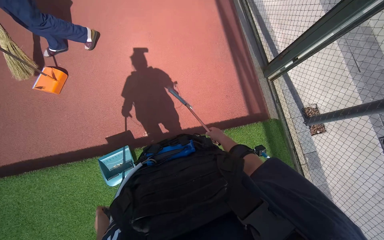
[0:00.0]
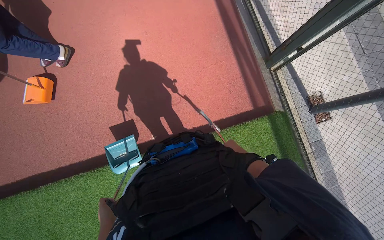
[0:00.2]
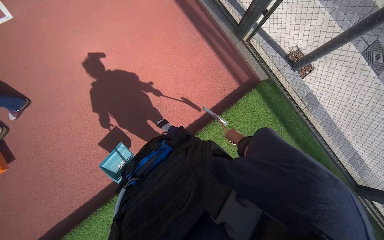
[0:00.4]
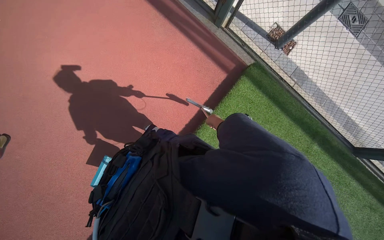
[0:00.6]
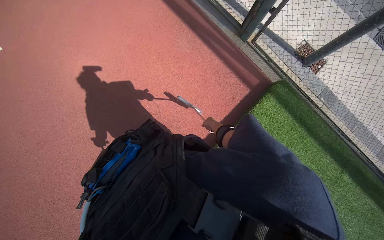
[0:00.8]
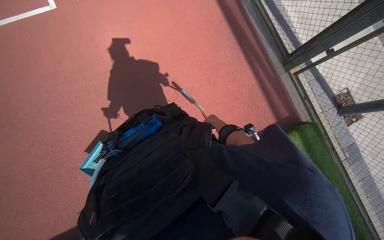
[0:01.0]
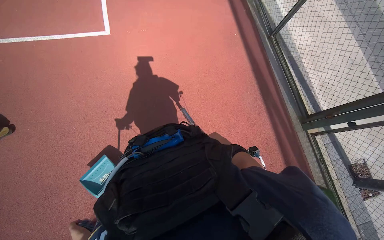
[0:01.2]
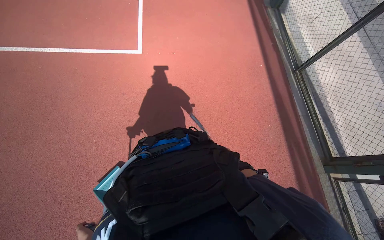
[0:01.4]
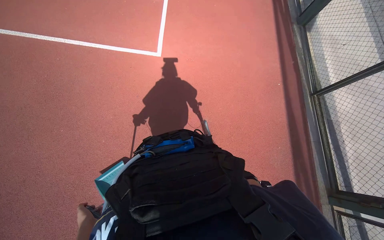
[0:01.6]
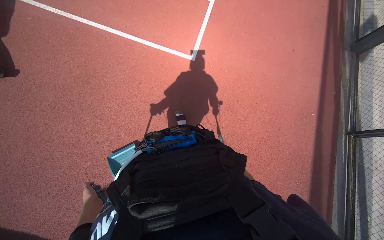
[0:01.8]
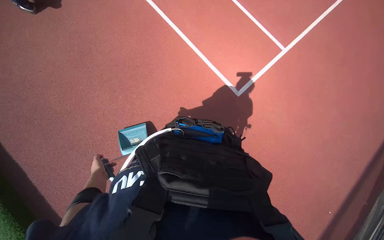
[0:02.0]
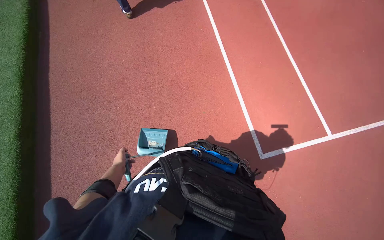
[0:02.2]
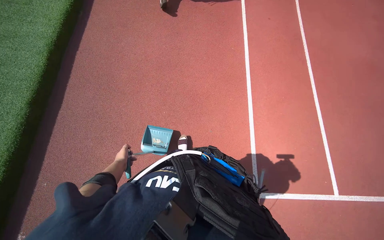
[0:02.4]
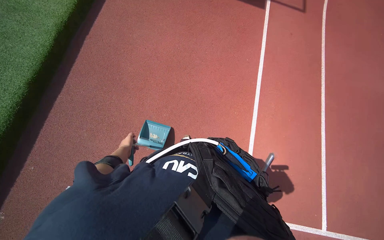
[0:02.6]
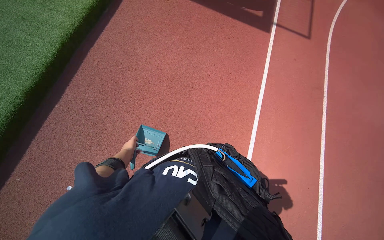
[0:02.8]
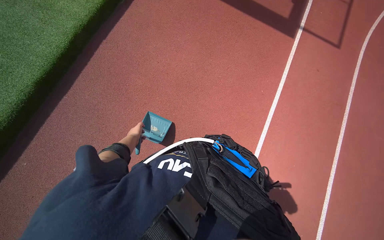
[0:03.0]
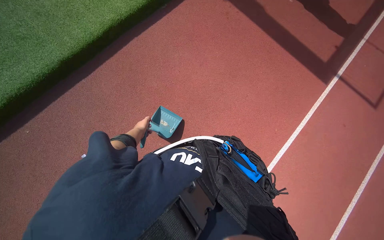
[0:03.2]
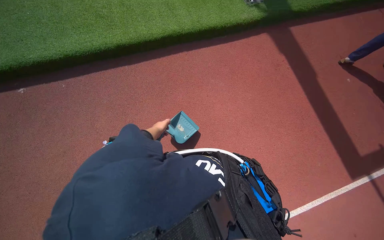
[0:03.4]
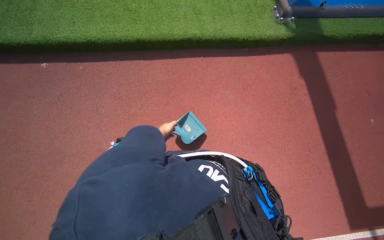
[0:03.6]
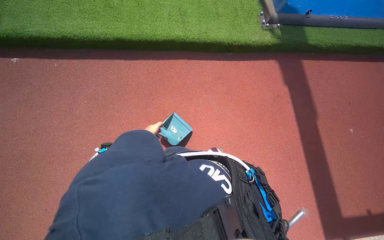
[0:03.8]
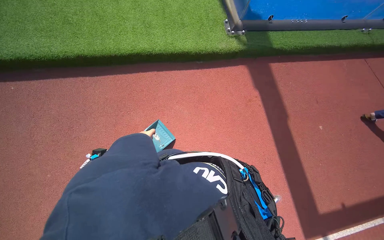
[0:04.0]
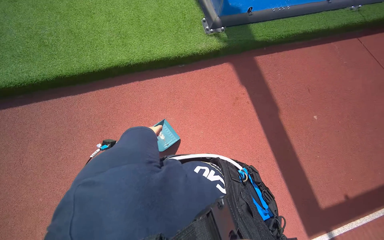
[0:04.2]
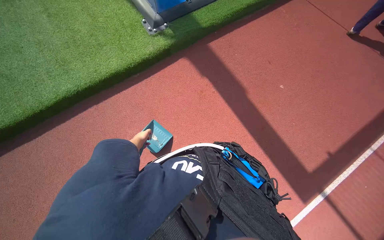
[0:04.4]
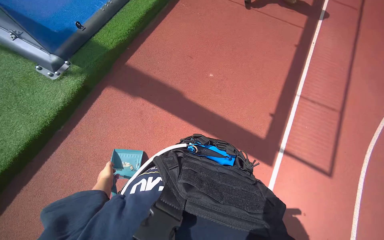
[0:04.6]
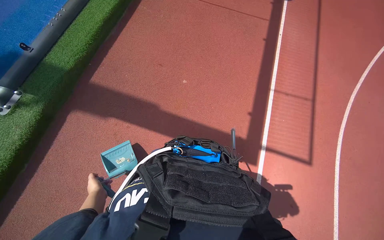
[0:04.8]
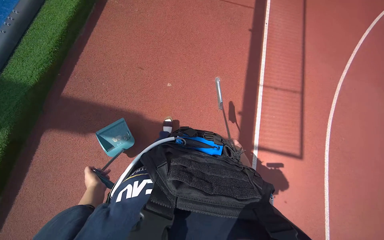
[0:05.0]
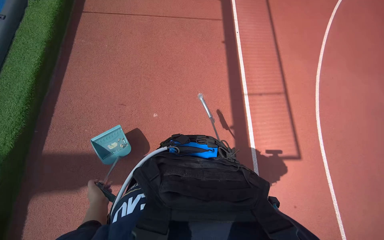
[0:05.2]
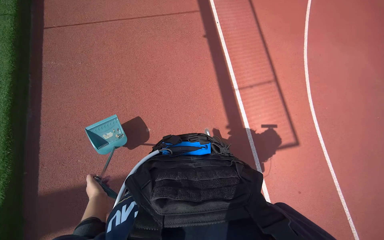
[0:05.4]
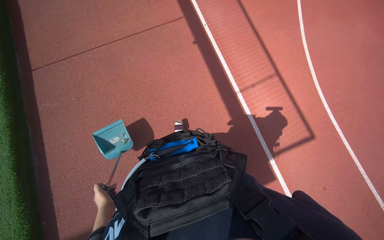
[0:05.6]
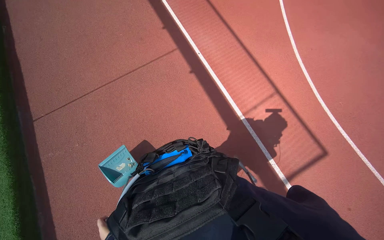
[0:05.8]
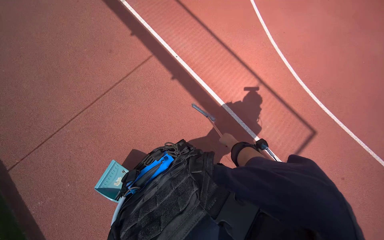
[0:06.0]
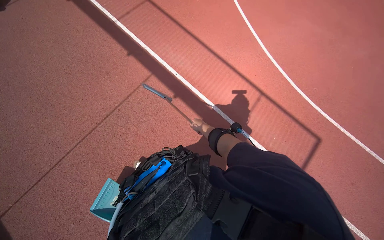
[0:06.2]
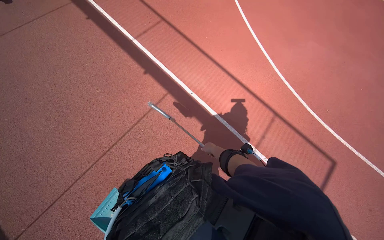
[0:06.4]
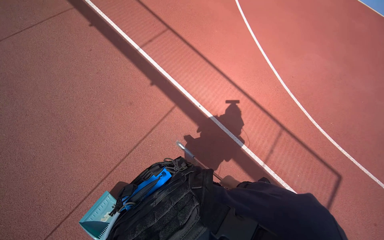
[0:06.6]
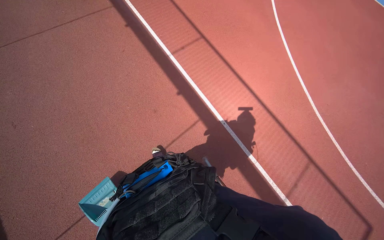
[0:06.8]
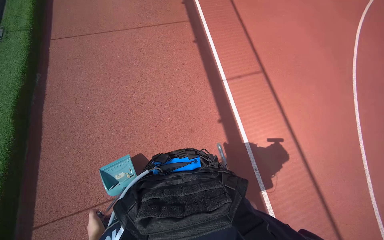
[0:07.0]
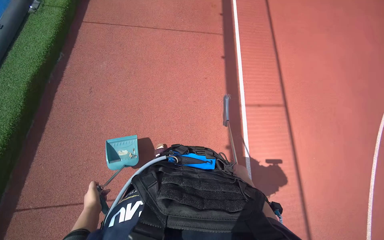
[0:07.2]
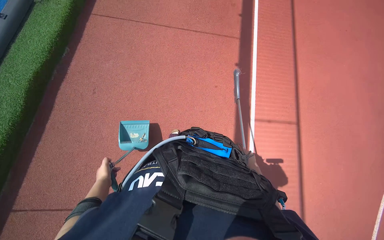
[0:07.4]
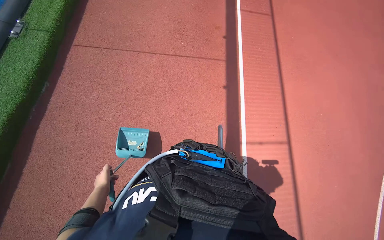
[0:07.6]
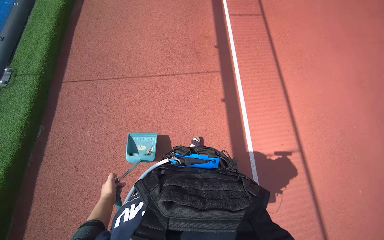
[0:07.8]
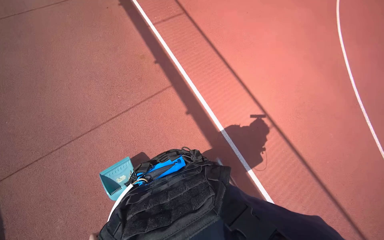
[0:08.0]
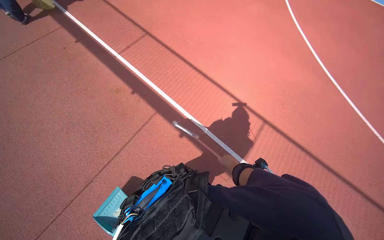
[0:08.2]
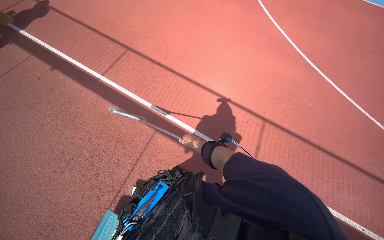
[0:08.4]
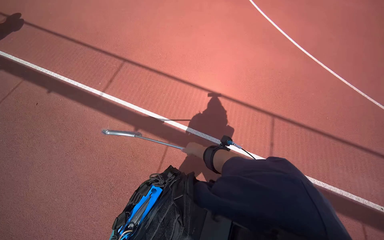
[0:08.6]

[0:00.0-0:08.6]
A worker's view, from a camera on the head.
Job: sweeping floor.
The whole recording: Sweeping and collecting debris from court. The worker sweeps and collects debris from the court using a broom and dustpan.
0:01.4 to 0:02.8: The head turns to the left by some 60 degrees. The camera pitches upward, by about 20 degrees.
0:02.8 to 0:04.4: The camera is carried some 1 m.
0:04.4 to 0:05.8: The head turns to the right by roughly 55 degrees. The view tips upward by about 15 degrees.
0:07.2 to 0:08.6: The camera pitches upward, by some 15 degrees. The scene rotates counterclockwise by roughly 30 degrees.

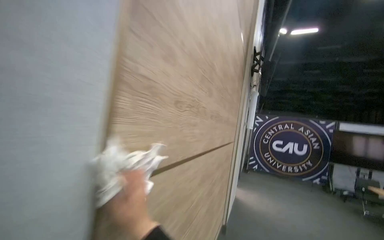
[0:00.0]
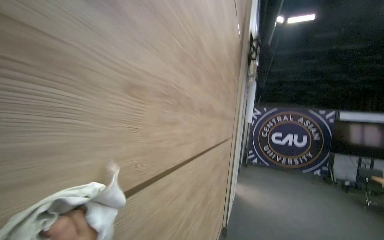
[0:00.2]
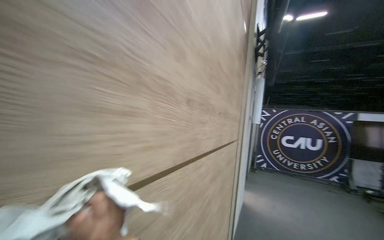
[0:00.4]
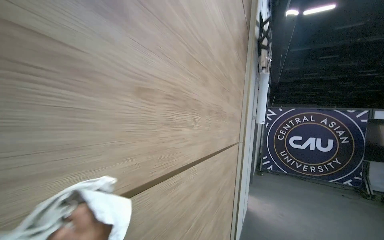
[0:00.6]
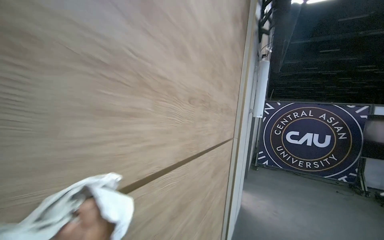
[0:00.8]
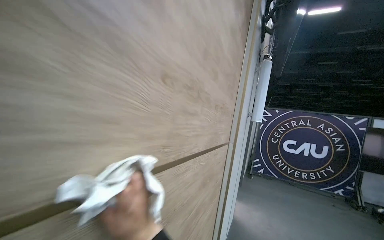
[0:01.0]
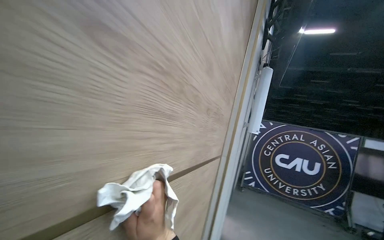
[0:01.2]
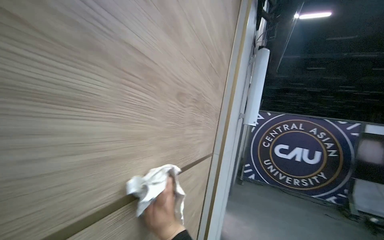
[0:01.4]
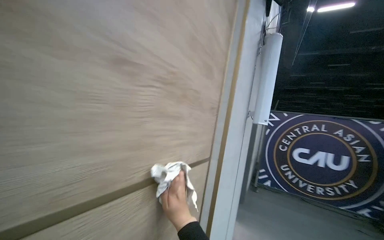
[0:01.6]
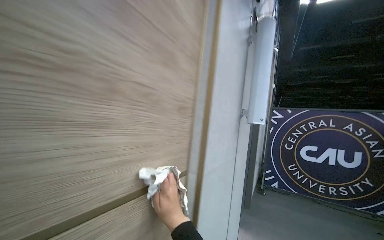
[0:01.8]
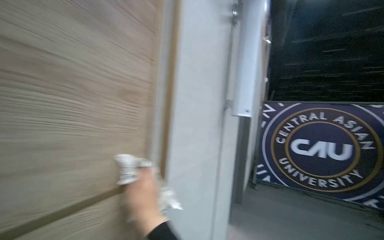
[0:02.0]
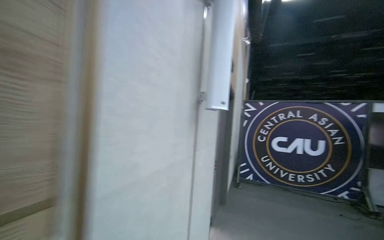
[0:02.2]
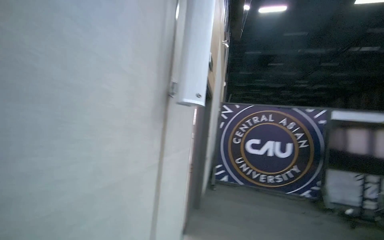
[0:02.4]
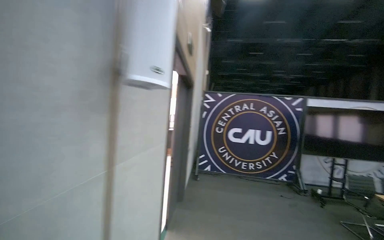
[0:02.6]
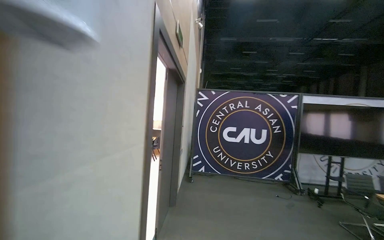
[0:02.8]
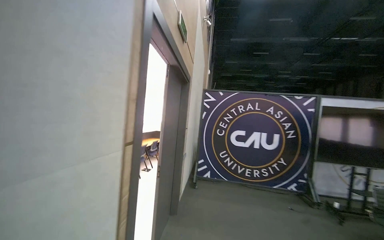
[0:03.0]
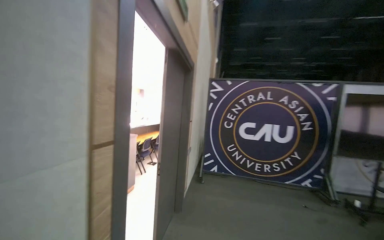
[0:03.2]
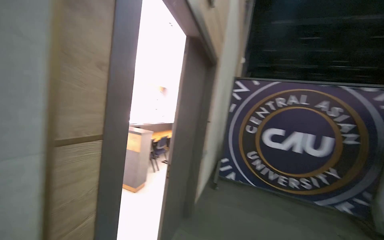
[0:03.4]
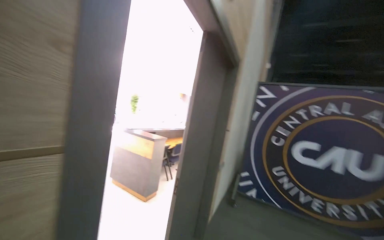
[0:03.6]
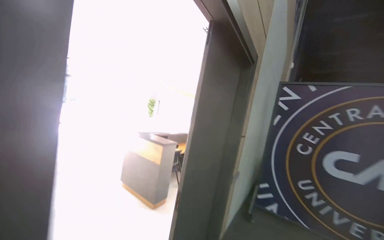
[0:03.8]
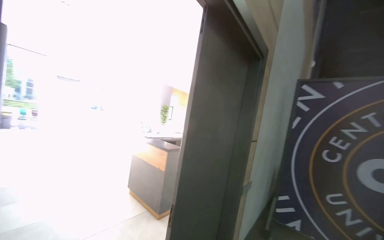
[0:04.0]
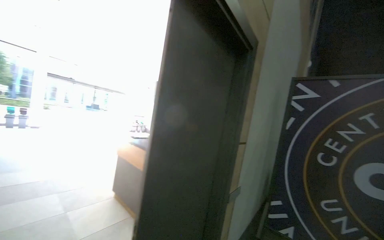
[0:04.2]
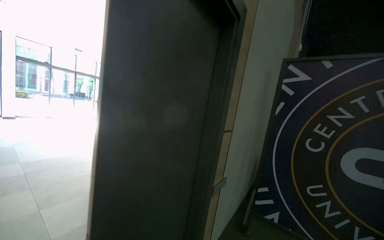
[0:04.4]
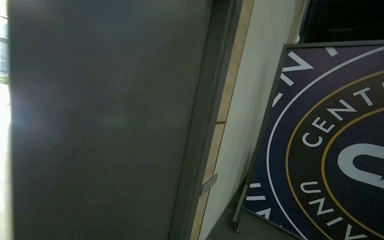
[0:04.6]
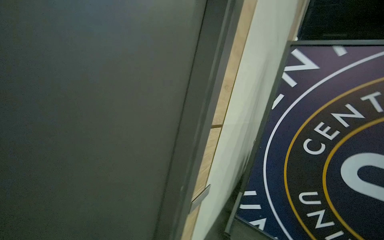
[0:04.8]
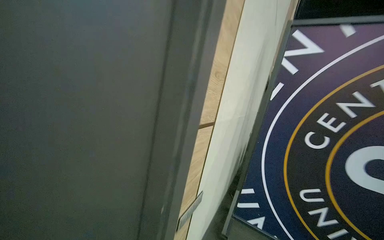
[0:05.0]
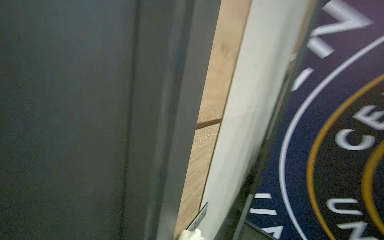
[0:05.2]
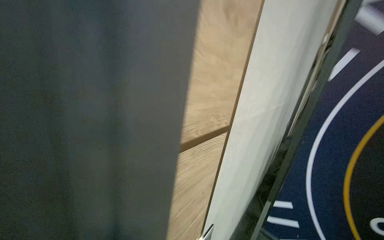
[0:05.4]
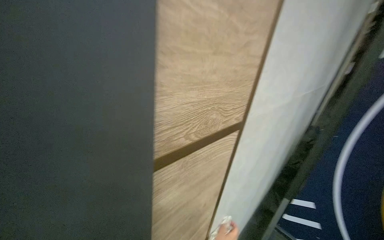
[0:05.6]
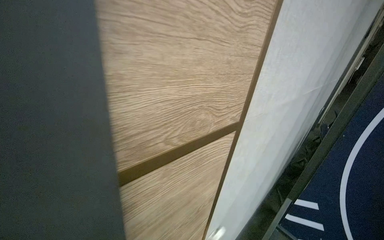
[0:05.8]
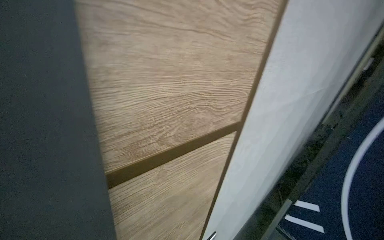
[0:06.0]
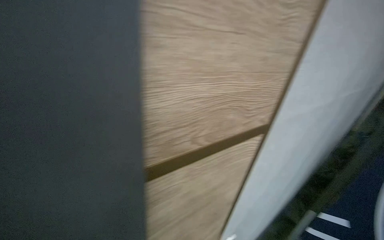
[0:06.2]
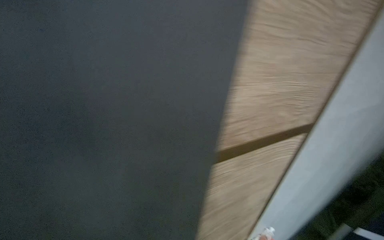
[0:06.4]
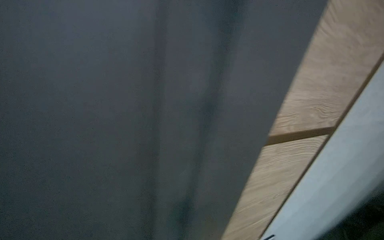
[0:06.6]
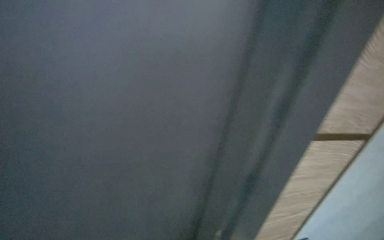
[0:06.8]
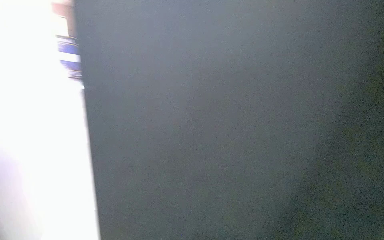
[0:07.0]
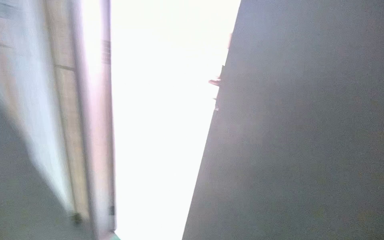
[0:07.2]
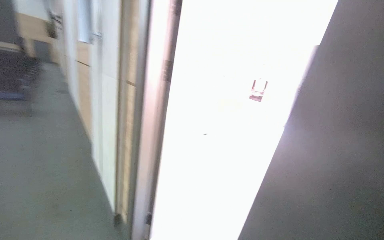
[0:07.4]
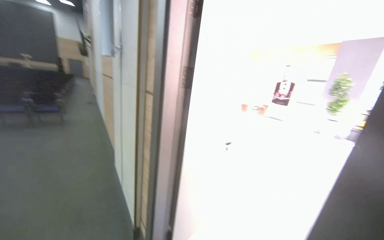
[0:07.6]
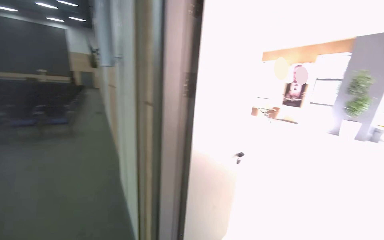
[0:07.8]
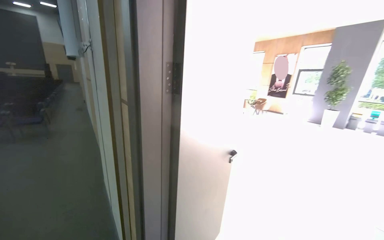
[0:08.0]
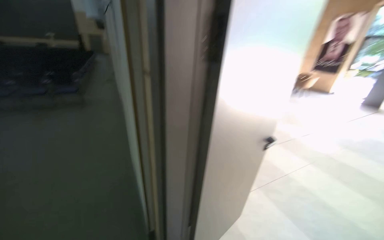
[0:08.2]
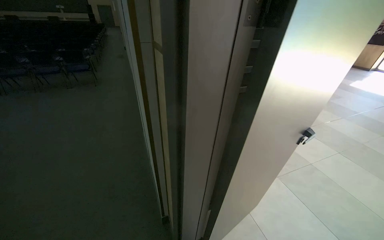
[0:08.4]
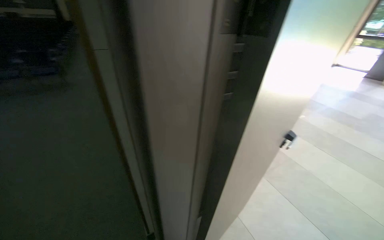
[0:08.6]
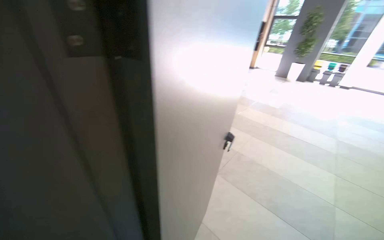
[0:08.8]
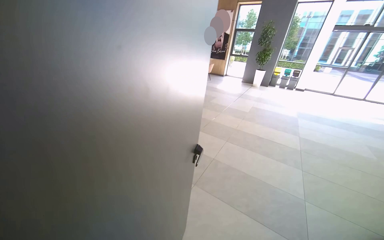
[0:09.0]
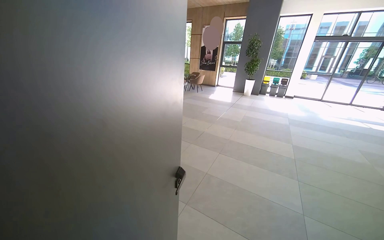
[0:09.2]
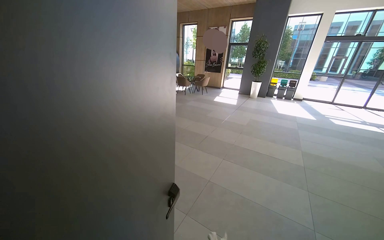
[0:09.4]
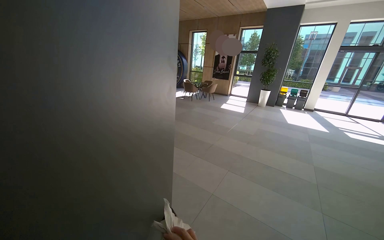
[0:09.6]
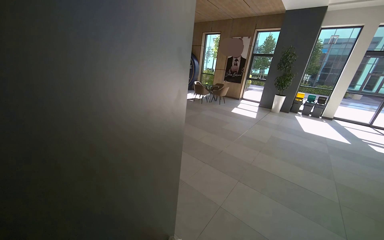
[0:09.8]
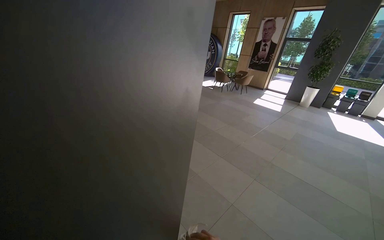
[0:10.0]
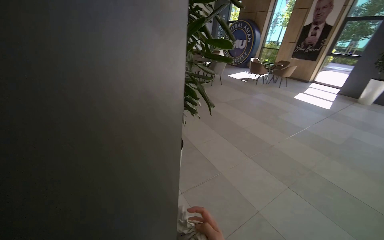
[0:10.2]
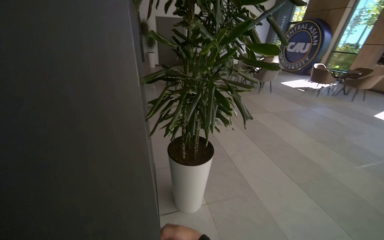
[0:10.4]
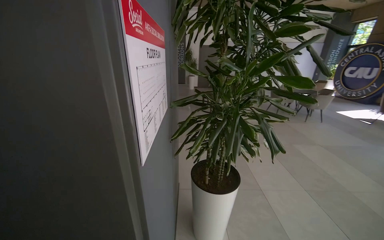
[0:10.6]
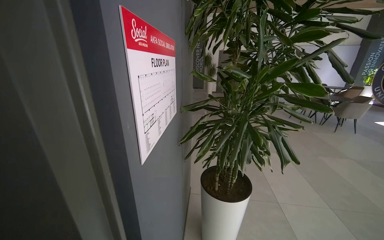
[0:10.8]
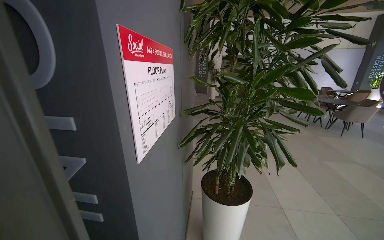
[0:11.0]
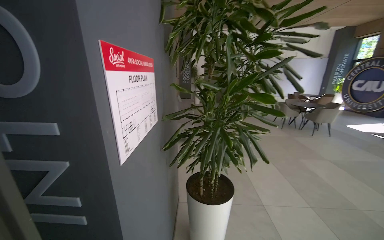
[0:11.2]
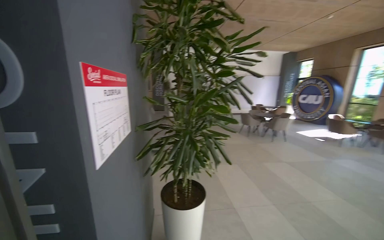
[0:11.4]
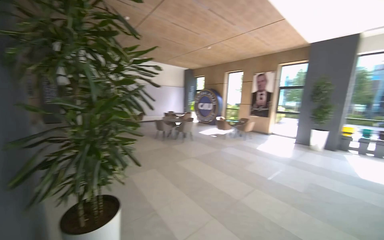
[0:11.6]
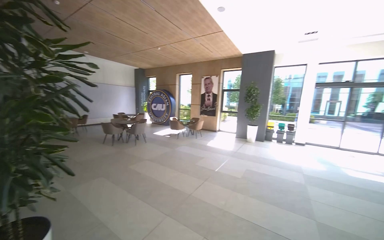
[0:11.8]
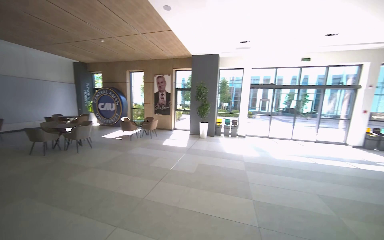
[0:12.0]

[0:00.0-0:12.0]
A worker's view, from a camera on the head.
Job: wiping surfaces.
The whole recording: Wiping auditorium walls and doors. The worker wipes the wooden wall panels and doors in the auditorium with a cloth.
0:00.0 to 0:01.6: The wearer moves roughly 1.5 m.
0:01.6 to 0:03.0: The camera travels about 1.5 m. The view pans to the right by some 20 degrees.
0:03.0 to 0:04.4: The wearer moves some 1.5 m. The view swings roughly 25 degrees to the left.
0:04.4 to 0:06.0: The camera travels about 1 m. The wearer looks roughly 20 degrees further downward.
0:09.0 to 0:10.4: The camera travels roughly 70 cm. The wearer looks roughly 45 degrees further to the left.
0:10.4 to 0:12.0: The wearer moves roughly 60 cm. The view pans to the right by roughly 60 degrees. The view tips upward by approximately 20 degrees.
